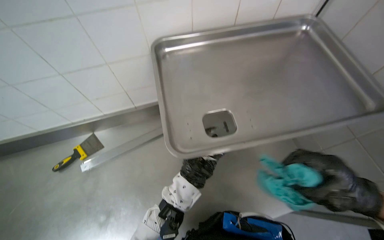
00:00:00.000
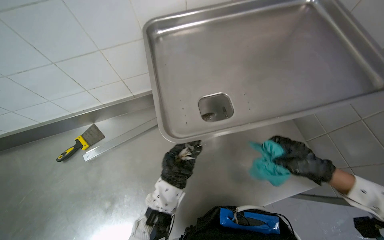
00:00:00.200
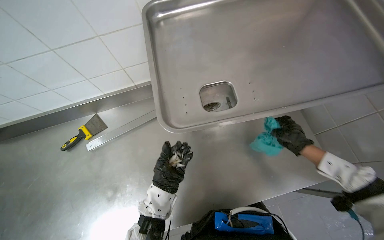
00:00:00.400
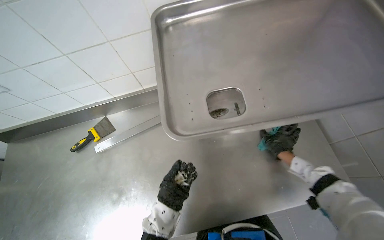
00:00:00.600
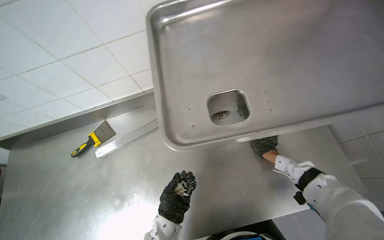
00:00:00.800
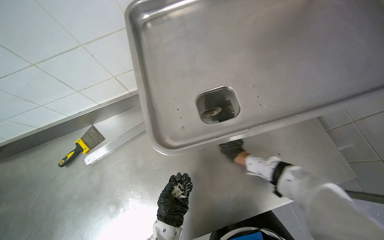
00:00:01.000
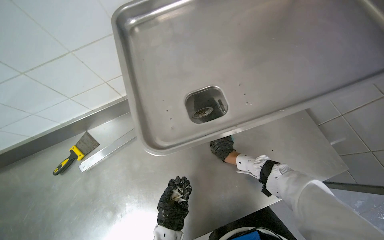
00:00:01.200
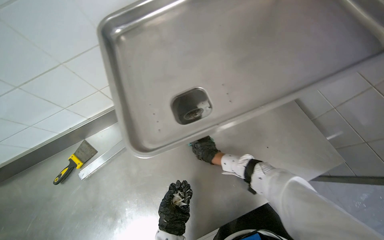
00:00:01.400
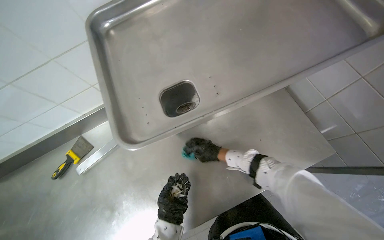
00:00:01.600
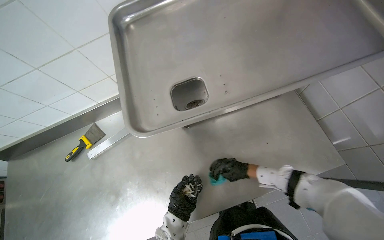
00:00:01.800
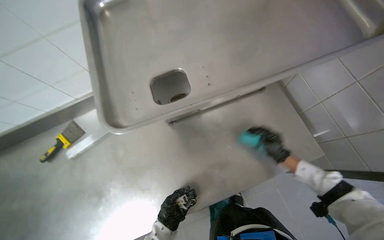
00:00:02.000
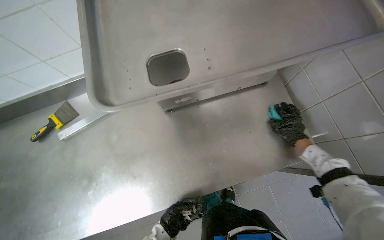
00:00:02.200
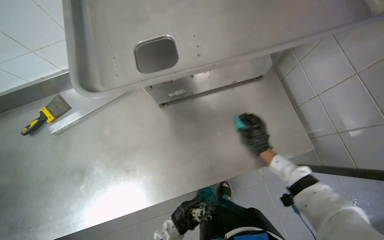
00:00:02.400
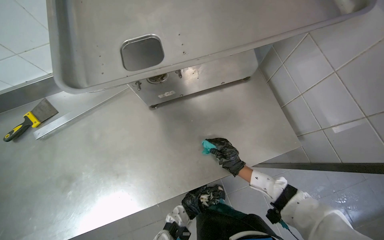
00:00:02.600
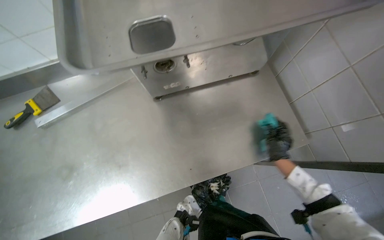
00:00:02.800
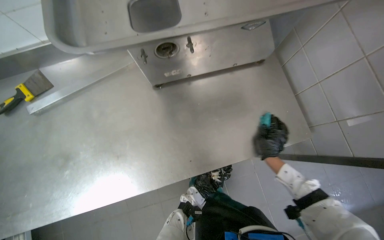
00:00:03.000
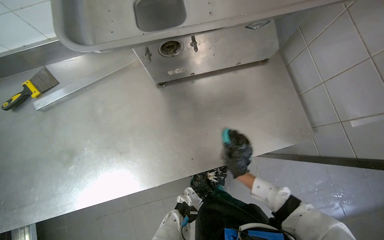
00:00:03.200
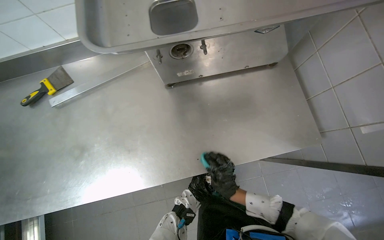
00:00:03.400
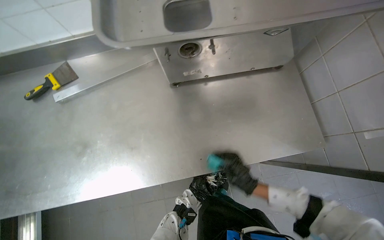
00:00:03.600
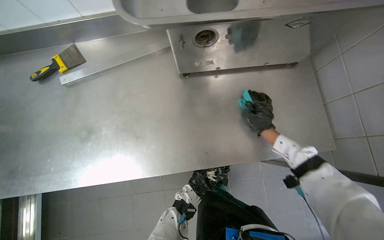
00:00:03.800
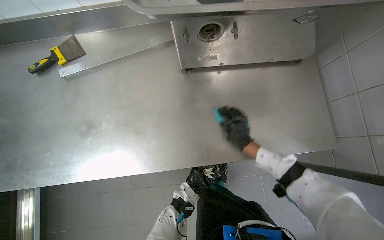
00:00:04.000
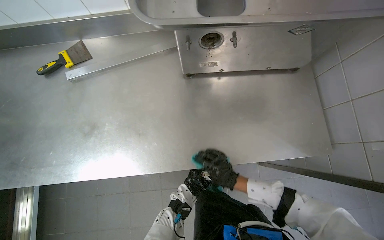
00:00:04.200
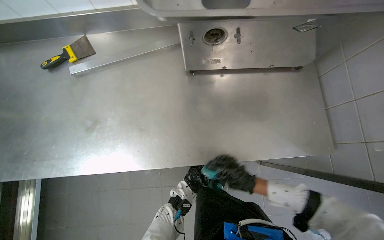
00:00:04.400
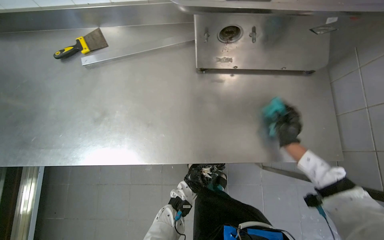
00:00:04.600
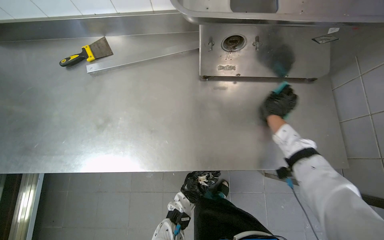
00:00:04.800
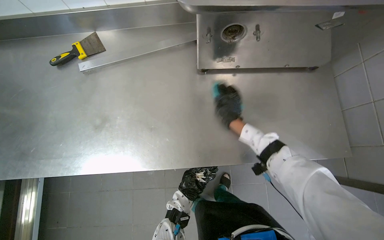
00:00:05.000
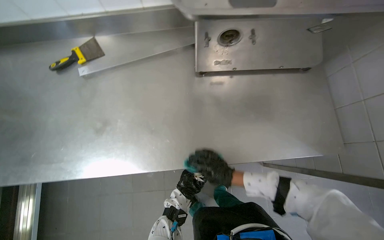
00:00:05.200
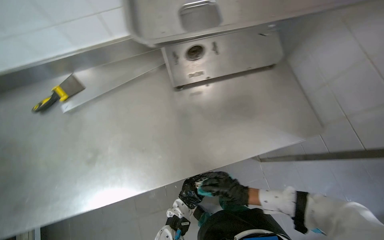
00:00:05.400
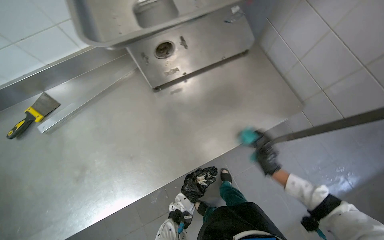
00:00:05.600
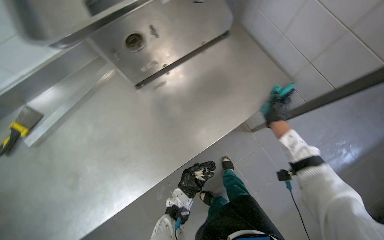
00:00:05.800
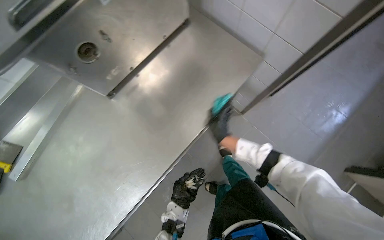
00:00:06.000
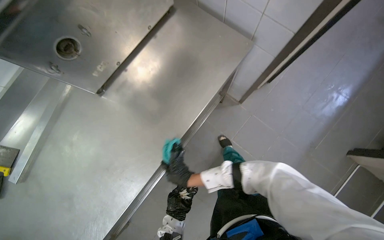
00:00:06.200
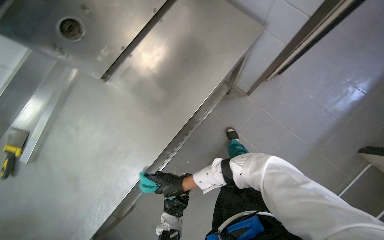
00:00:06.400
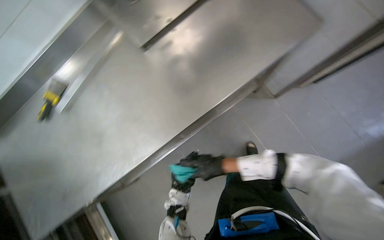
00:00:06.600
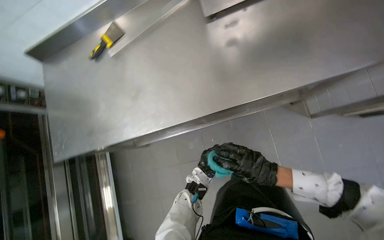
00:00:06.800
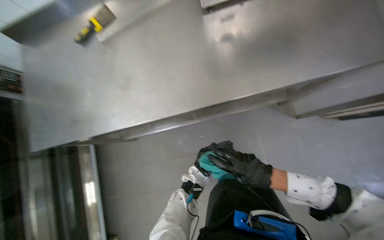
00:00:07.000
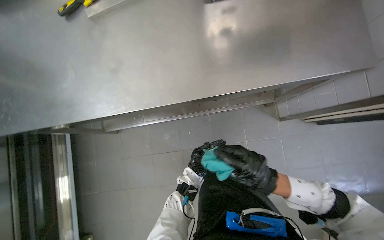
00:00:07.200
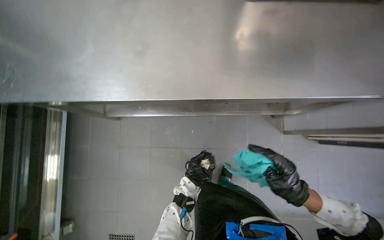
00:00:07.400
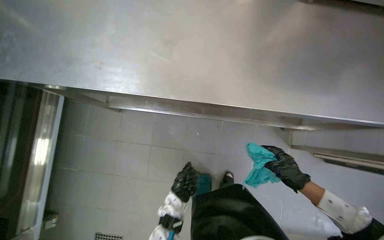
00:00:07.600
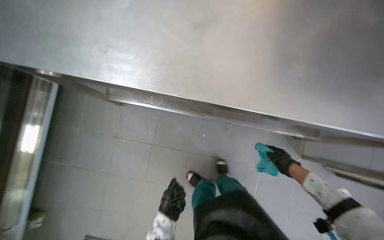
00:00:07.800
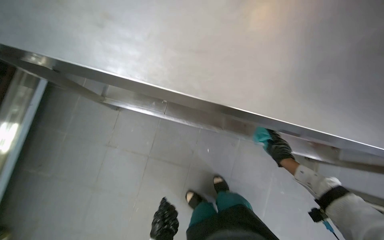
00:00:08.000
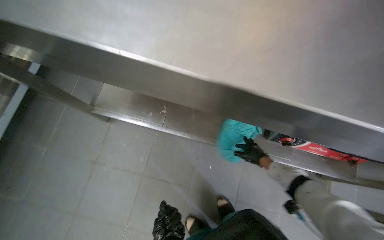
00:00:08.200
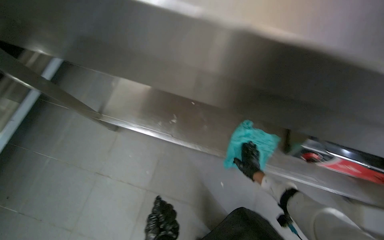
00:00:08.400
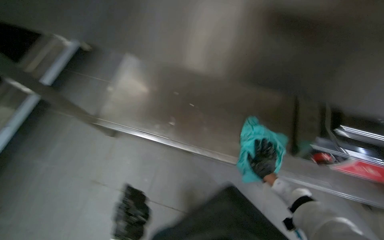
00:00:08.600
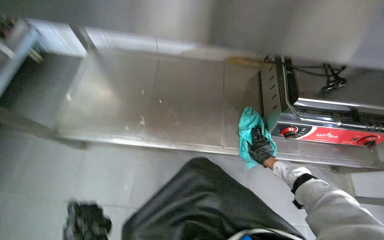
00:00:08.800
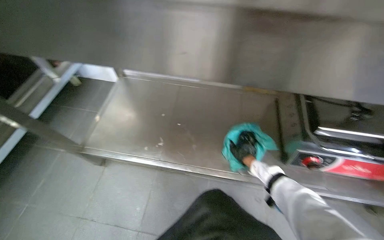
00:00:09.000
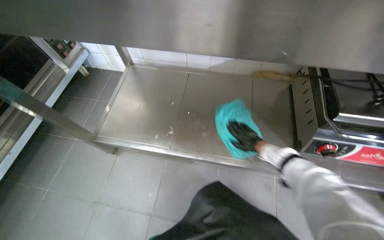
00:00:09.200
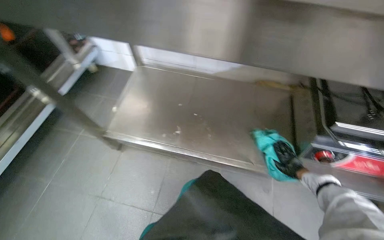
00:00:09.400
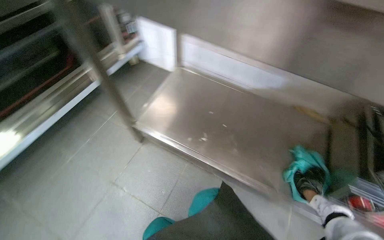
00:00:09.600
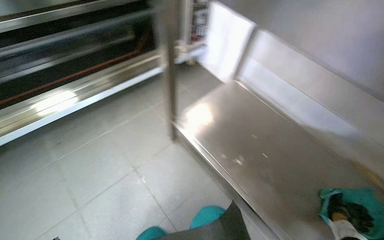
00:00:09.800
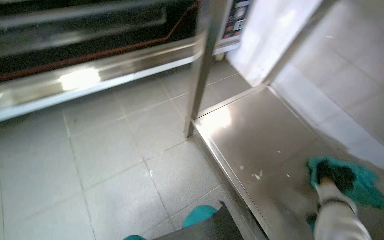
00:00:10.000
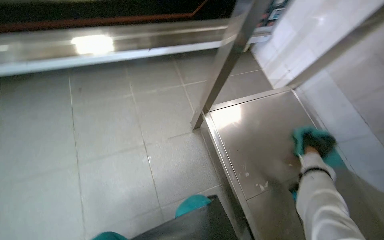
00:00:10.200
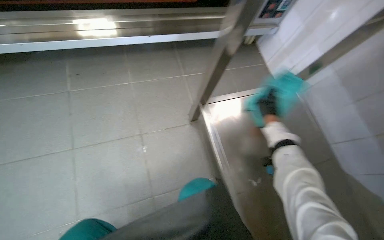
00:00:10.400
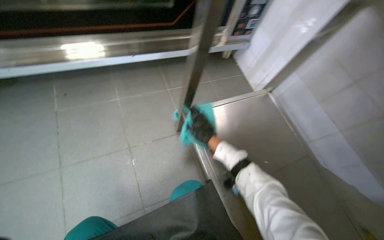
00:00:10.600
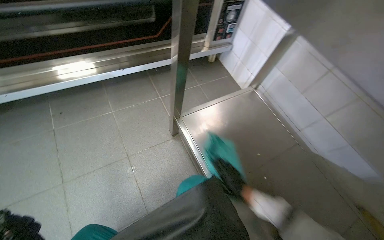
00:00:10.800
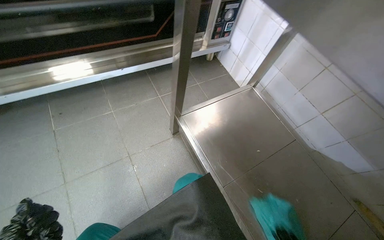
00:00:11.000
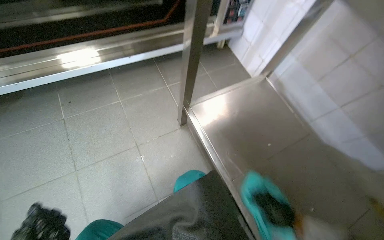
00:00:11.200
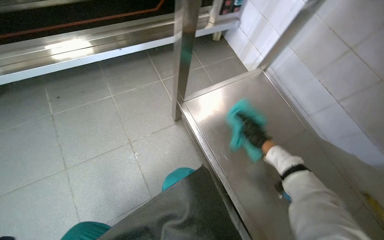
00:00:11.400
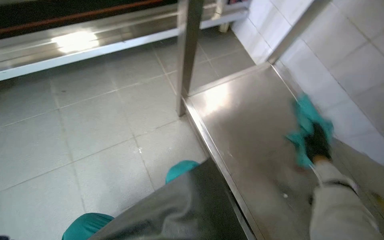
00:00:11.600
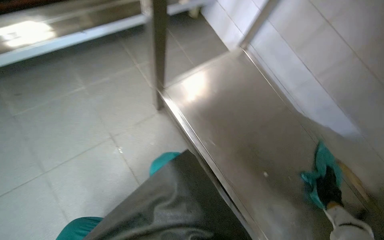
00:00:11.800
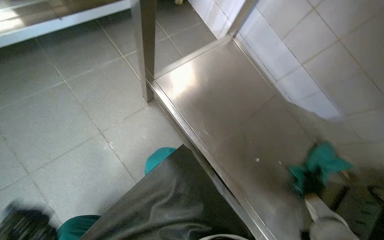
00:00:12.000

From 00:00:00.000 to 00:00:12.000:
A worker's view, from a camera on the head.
Job: wiping surfaces.
The whole recording: Cleaning metal tray. The worker cleans a metal tray, scraping and wiping its surface and drain hole.
From 00:00:00.000 to 00:00:01.600: The right hand heads farther from the camera and to the left, covering some 40 cm.
From 00:00:01.600 to 00:00:03.000: The right hand goes left and right, approximately 25 cm each way, reversing 2 times.
From 00:00:03.000 to 00:00:04.400: The right hand moves up and down the picture over some 20 cm, changing direction 2 times.
From 00:00:04.400 to 00:00:06.000: Everything in view rotates approximately 40 degrees counterclockwise.
From 00:00:06.000 to 00:00:07.600: The wearer moves roughly 40 cm. The camera pitches downward, by roughly 20 degrees. The scene rotates clockwise by roughly 55 degrees.
From 00:00:07.600 to 00:00:09.000: The camera pitches upward, by some 30 degrees.
From 00:00:09.000 to 00:00:10.400: The head rotates about 65 degrees to the left.
From 00:00:10.400 to 00:00:12.000: The wearer looks about 25 degrees further to the right. The right hand moves down the picture and to the right, about 60 cm.

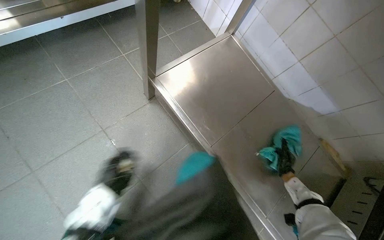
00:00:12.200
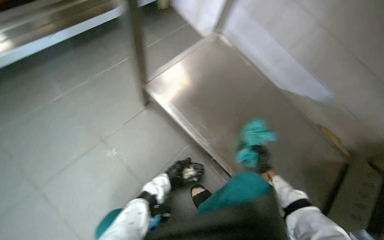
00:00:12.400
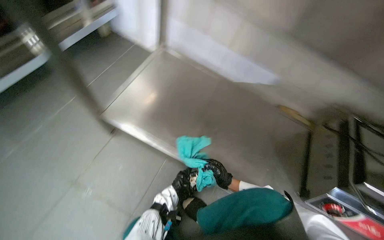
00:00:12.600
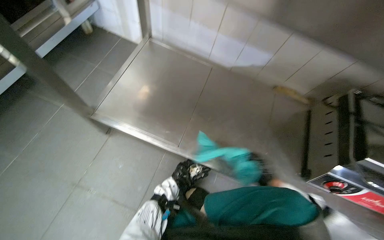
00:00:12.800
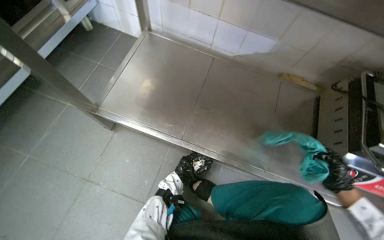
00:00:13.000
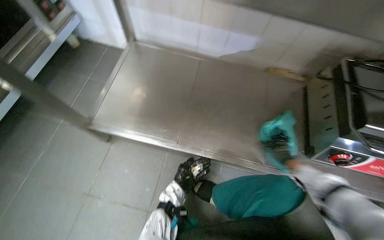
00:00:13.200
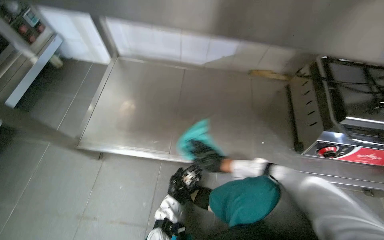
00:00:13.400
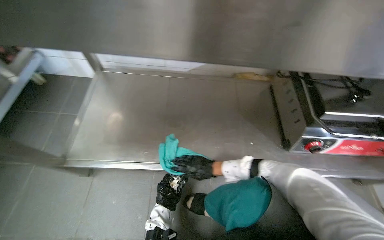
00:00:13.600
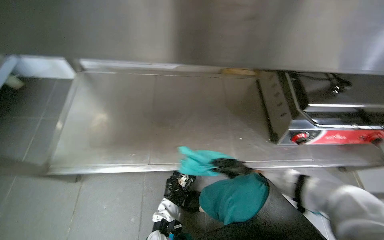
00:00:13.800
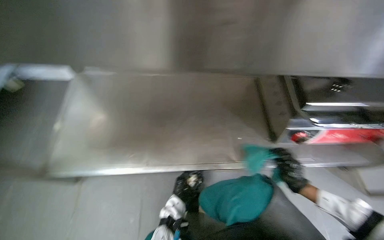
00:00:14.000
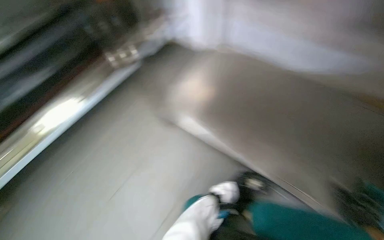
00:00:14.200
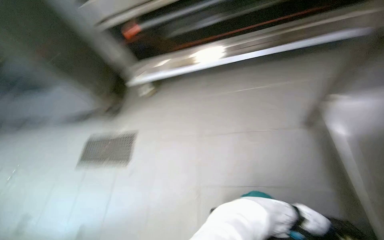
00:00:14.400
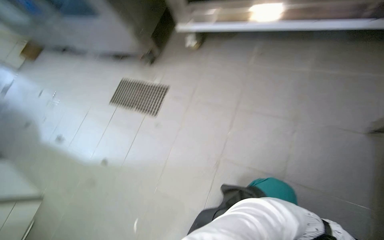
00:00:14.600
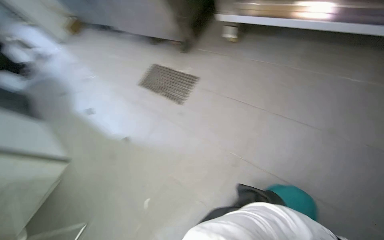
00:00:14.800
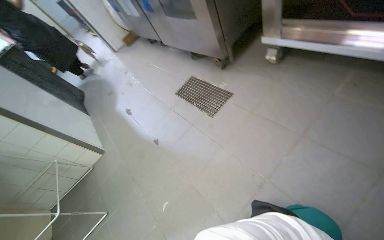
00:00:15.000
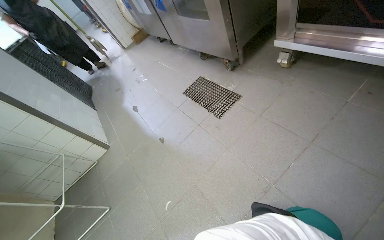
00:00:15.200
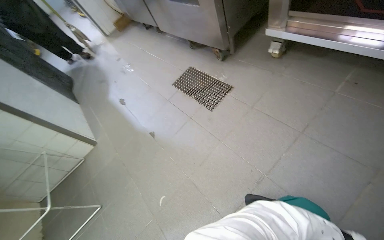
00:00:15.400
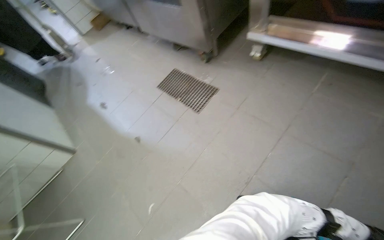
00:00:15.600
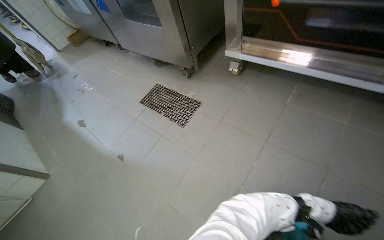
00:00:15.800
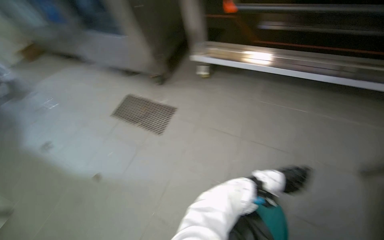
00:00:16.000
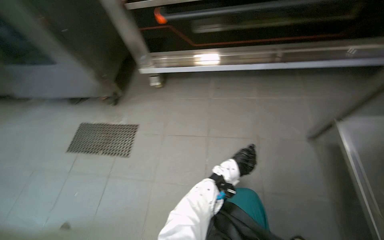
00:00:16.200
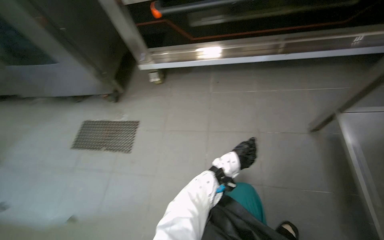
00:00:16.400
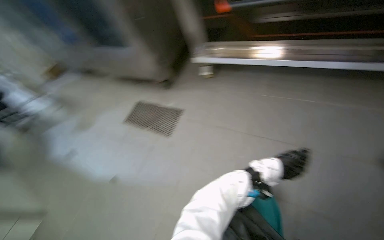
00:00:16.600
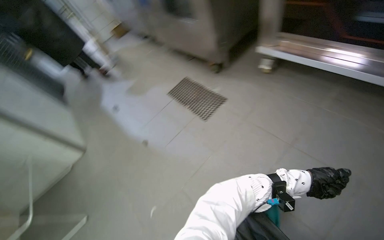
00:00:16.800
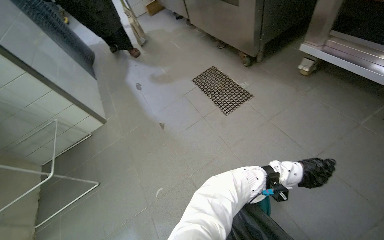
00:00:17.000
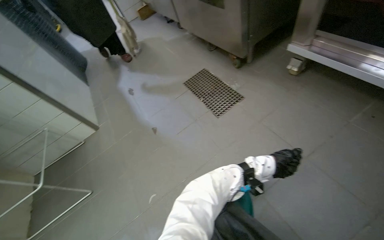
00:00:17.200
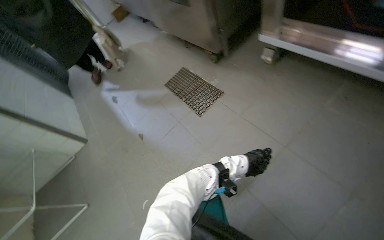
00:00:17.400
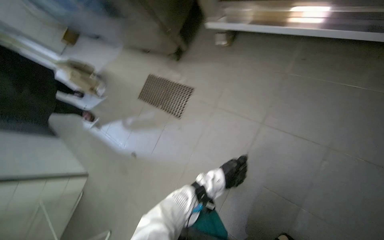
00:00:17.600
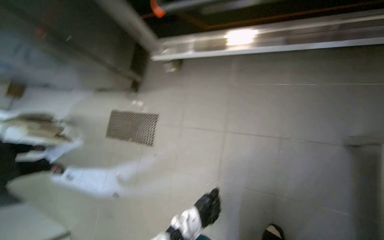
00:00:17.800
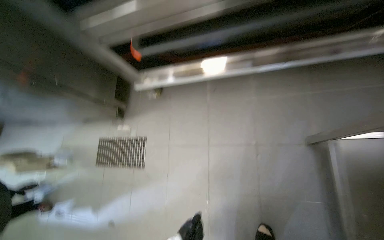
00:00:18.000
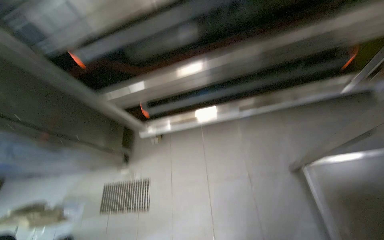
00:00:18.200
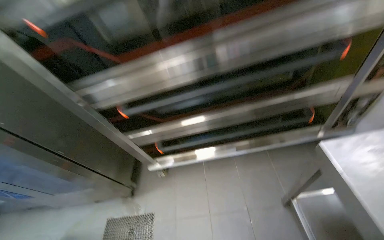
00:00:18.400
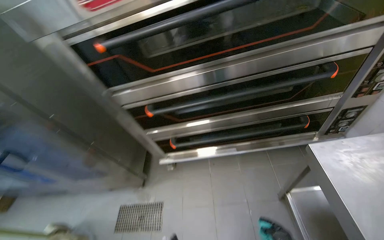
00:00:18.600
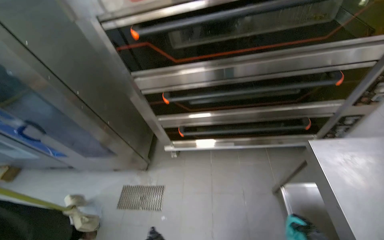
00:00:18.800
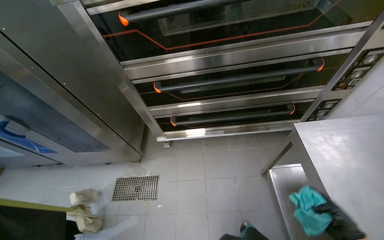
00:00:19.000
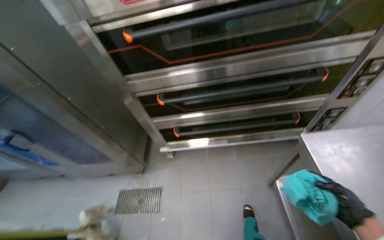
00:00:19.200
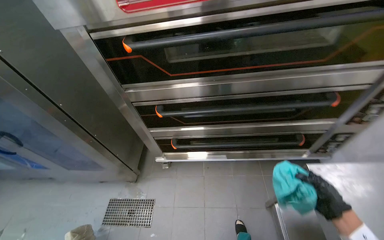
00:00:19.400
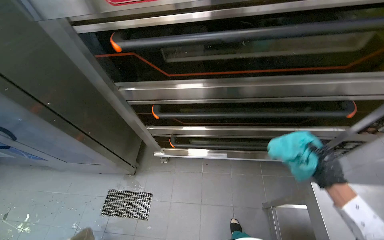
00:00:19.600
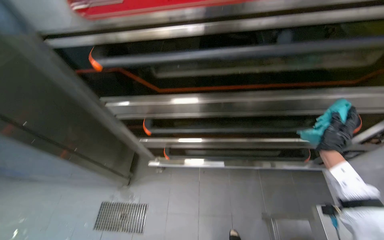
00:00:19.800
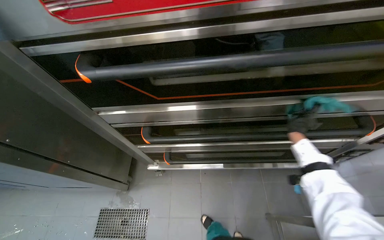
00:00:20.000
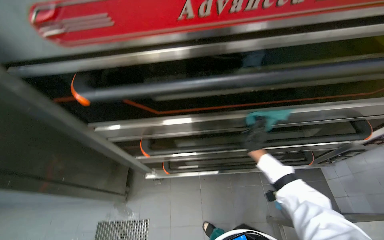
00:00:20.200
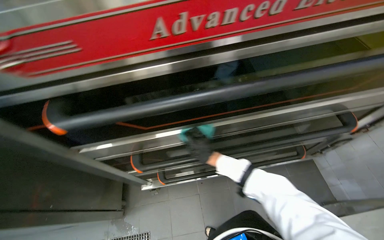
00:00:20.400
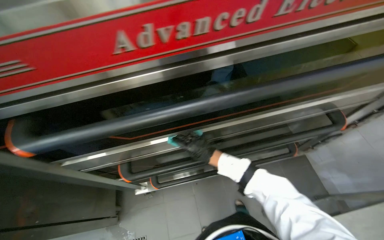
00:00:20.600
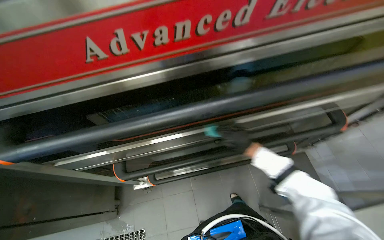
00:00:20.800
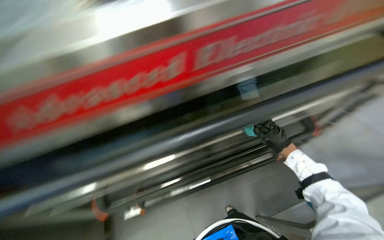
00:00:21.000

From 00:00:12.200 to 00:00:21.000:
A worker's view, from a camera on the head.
Job: wiping surfaces.
The whole recording: Cleaning metal tray. The worker cleans a metal tray, scraping and wiping its surface and drain hole.
From 00:00:13.600 to 00:00:15.200: The wearer's head swings roughly 50 degrees to the left.
From 00:00:15.200 to 00:00:16.600: The head rotates roughly 25 degrees to the right.
From 00:00:16.600 to 00:00:18.000: The camera is carried about 50 cm.
From 00:00:18.000 to 00:00:19.600: The head travels about 60 cm. The view tips upward by some 20 degrees.
From 00:00:19.600 to 00:00:21.000: The right hand travels up the picture by roughly 30 cm, and travels to the left and back again, roughly 35 cm each way.
